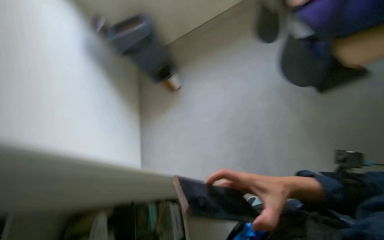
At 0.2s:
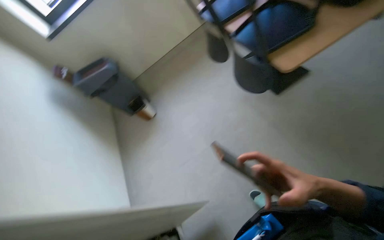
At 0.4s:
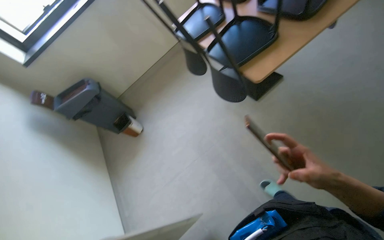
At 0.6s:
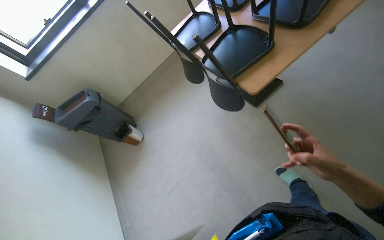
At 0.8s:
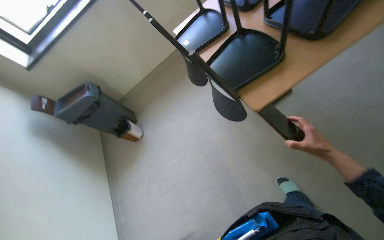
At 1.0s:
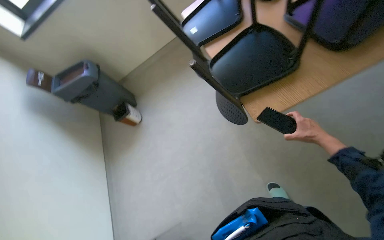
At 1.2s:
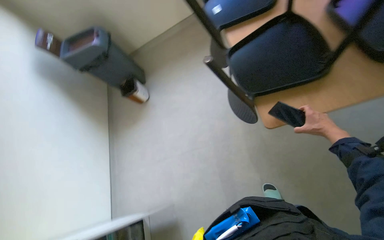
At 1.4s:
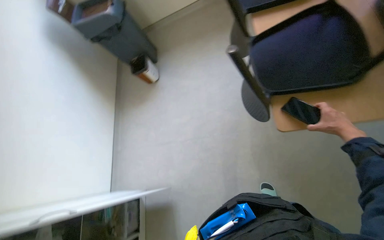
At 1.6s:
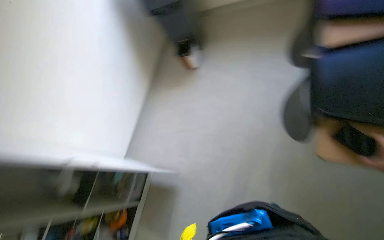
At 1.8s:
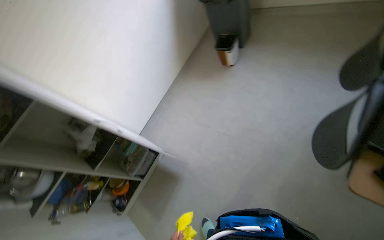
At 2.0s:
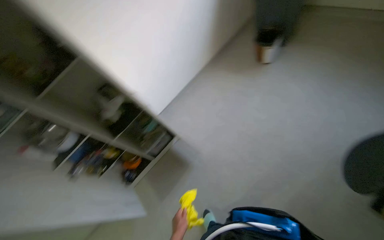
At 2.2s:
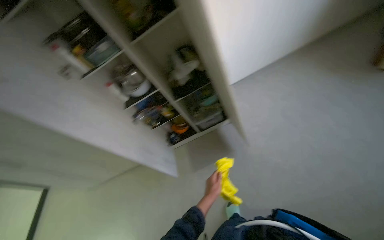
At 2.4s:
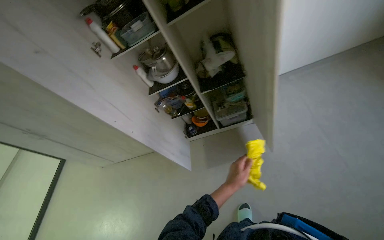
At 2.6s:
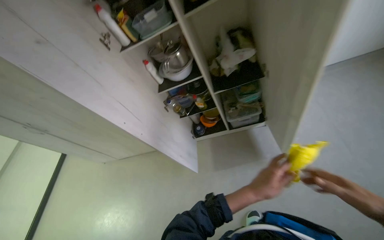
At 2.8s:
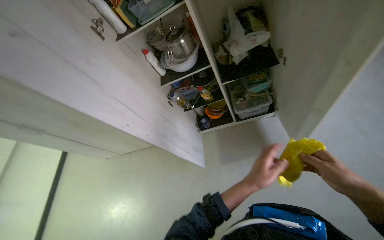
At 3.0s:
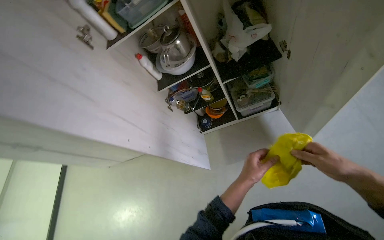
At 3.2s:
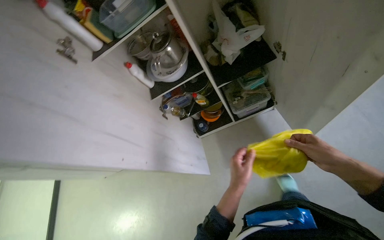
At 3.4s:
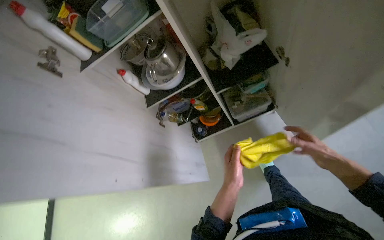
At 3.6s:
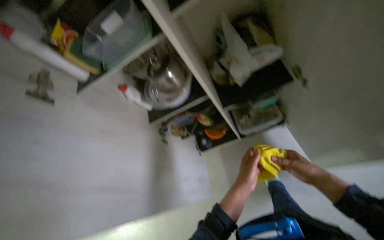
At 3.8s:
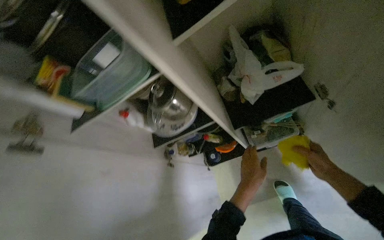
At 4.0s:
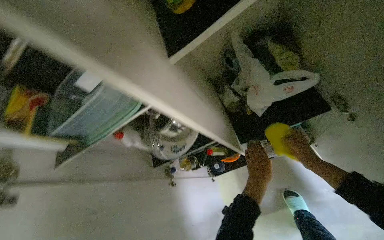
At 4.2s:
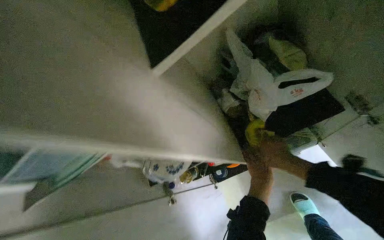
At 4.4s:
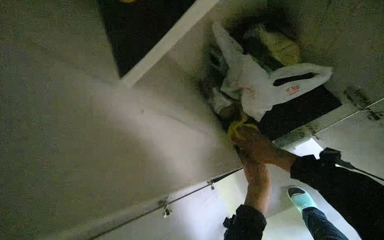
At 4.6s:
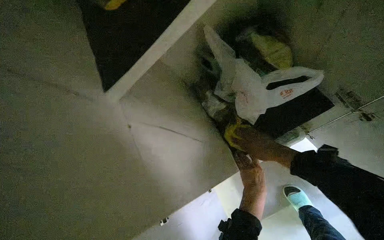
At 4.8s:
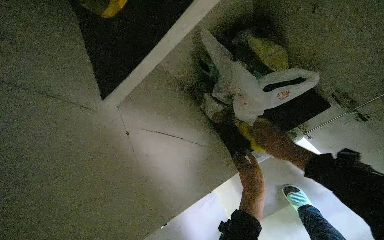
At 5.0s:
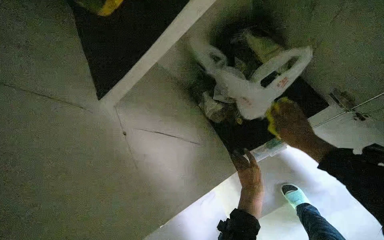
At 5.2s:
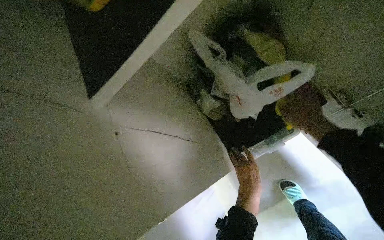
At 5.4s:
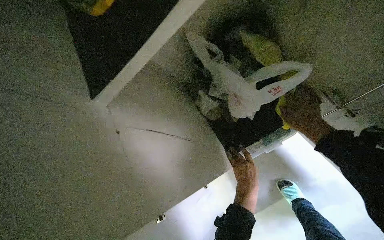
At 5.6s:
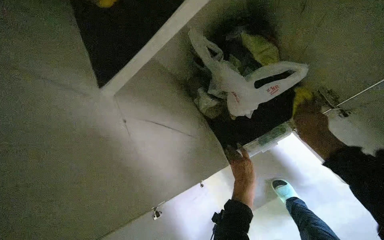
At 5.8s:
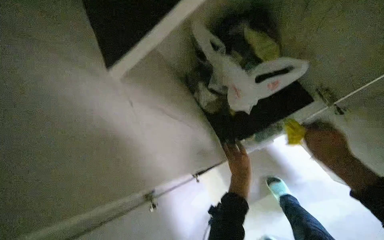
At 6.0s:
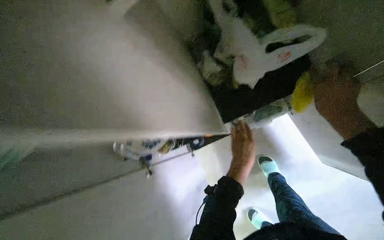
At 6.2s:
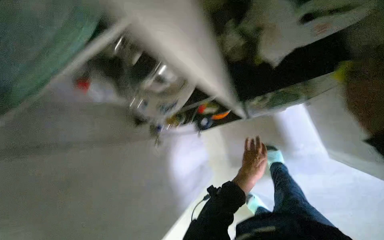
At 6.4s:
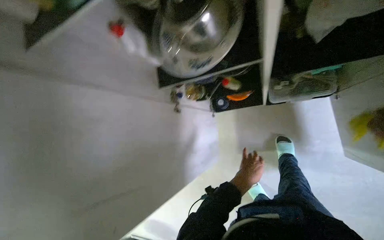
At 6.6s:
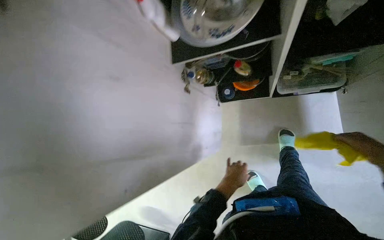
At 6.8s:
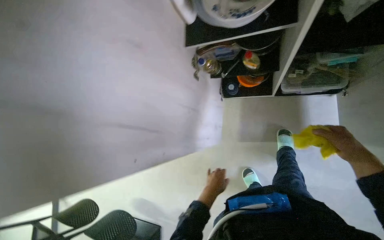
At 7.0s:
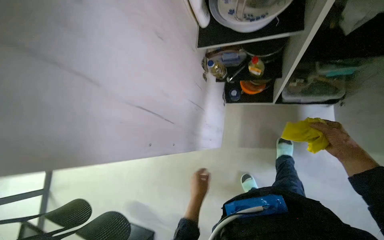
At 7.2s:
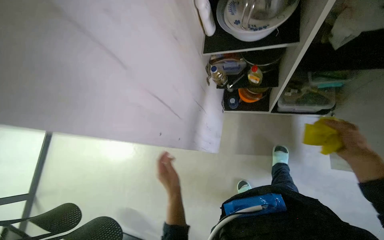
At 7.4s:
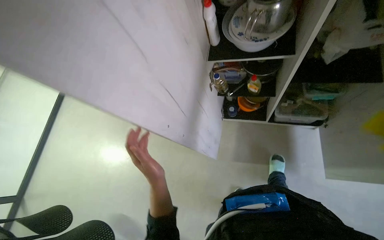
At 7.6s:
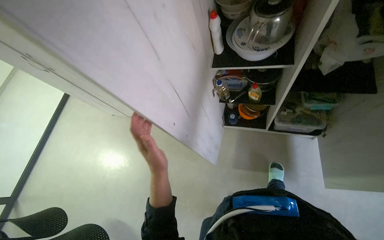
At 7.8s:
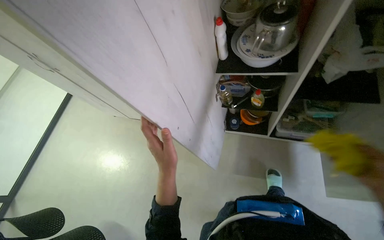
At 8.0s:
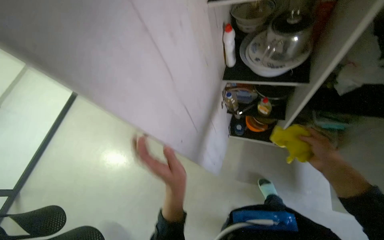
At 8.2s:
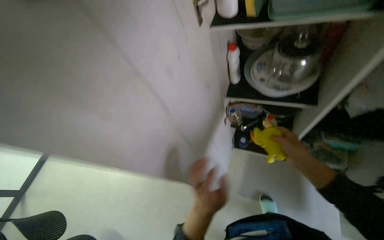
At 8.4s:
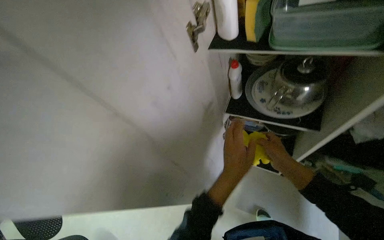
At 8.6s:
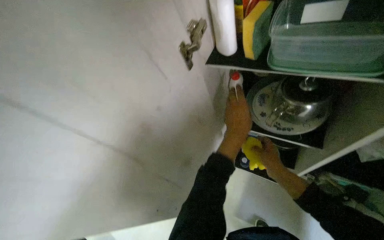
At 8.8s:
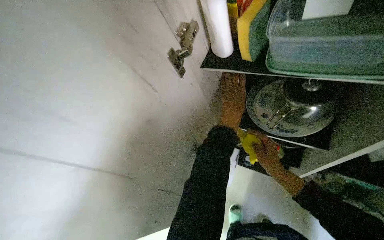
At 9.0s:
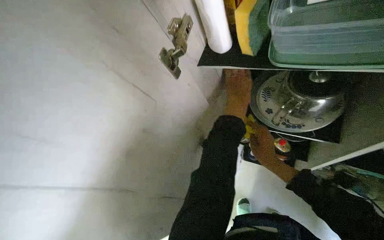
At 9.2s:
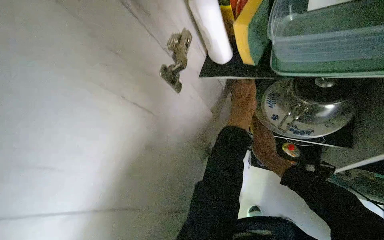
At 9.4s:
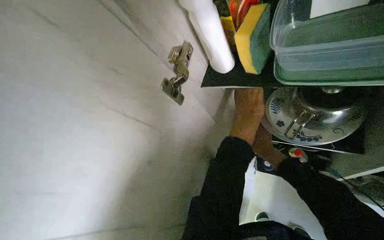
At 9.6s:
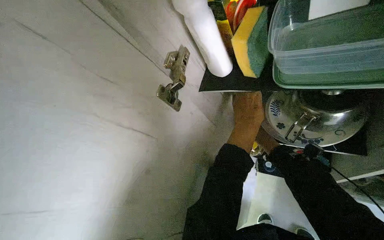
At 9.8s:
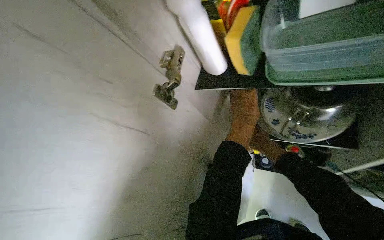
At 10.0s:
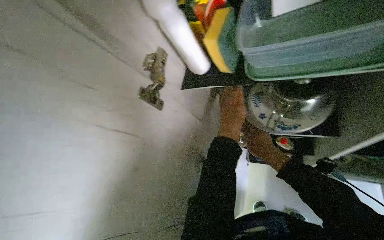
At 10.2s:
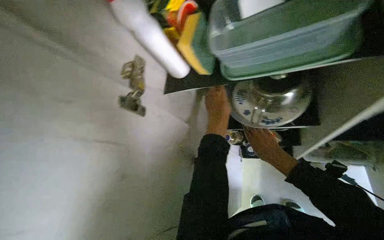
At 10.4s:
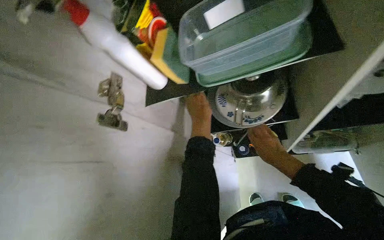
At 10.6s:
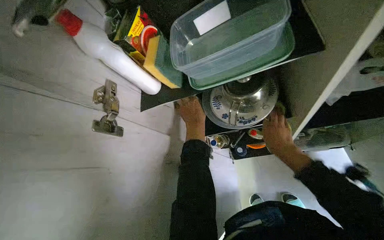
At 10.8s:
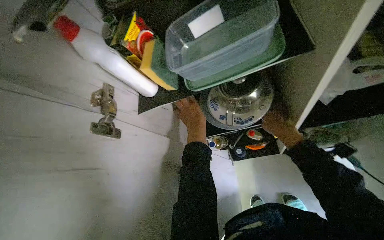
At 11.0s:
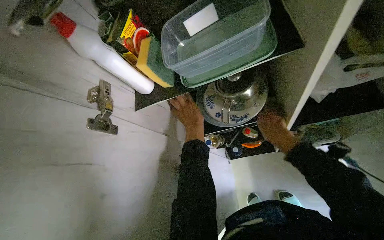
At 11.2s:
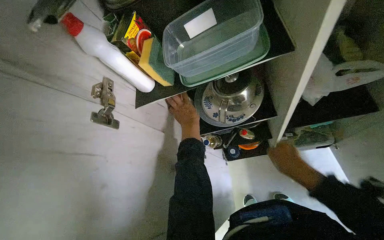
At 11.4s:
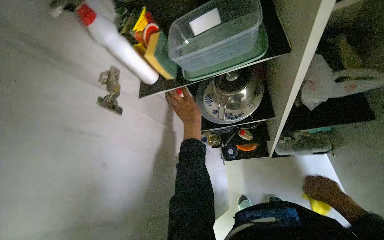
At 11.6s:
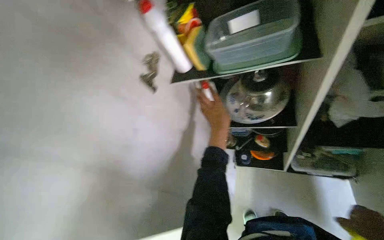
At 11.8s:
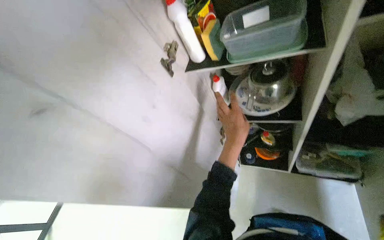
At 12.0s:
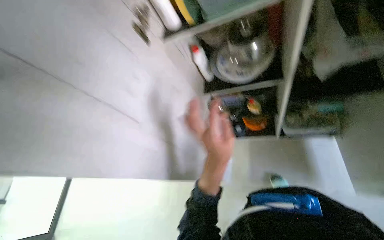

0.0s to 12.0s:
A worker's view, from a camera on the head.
Job: organizing items.
The whole recording: Cleaning and organizing kitchen cabinet. The worker cleans and organizes items, shelves, and the exterior of the kitchen cabinet.
1.6s to 3.0s: The camera is carried about 60 cm. The head turns to the left by roughly 60 degrees. The camera pitches downward, by about 25 degrees.
3.0s to 4.4s: The camera travels some 60 cm.
4.4s to 6.0s: The view tilts about 15 degrees downward. The right hand is displaced to the right, nearer to the camera and up the picture by some 25 cm.
7.6s to 9.0s: The left hand is displaced up the picture and to the right by approximately 50 cm.
9.0s to 10.4s: The right hand moves roughly 30 cm farther from the camera and comes back.
10.4s to 12.0s: The left hand travels down the picture by approximately 30 cm.

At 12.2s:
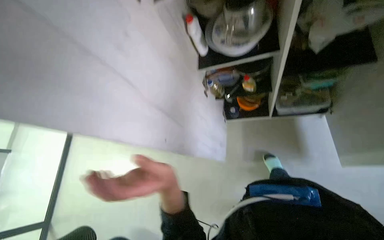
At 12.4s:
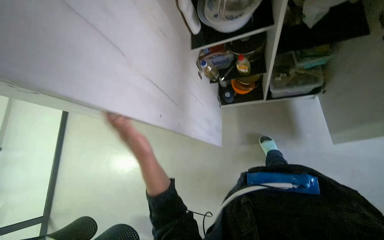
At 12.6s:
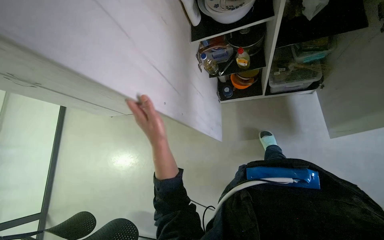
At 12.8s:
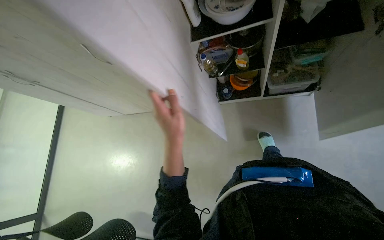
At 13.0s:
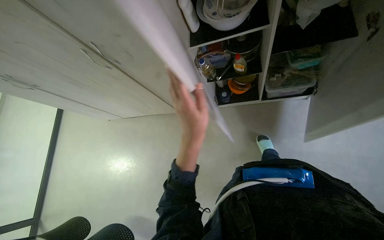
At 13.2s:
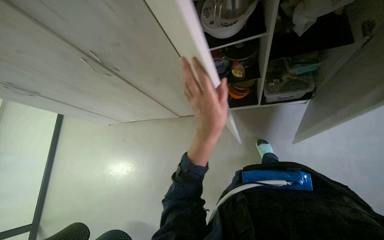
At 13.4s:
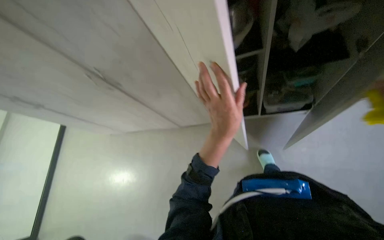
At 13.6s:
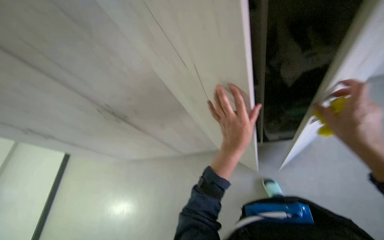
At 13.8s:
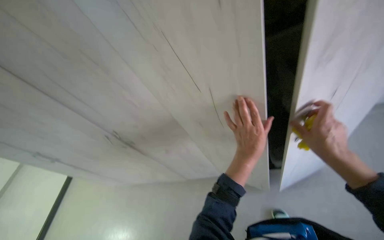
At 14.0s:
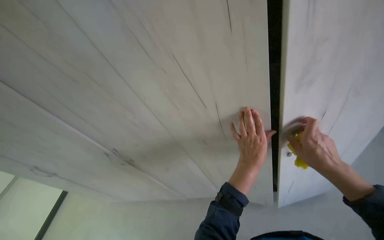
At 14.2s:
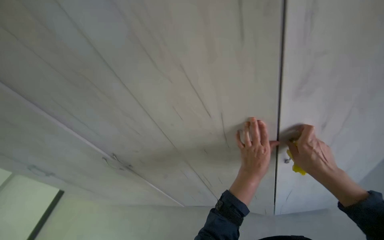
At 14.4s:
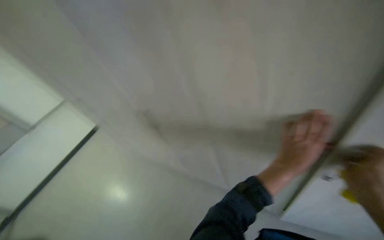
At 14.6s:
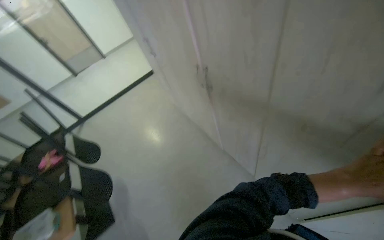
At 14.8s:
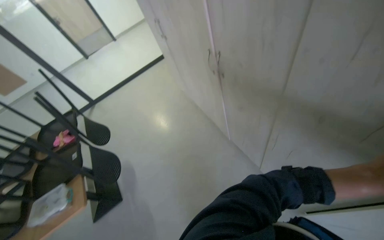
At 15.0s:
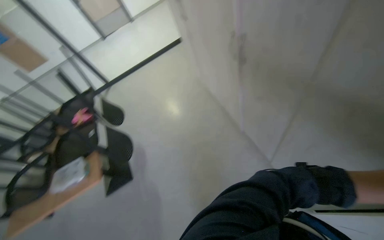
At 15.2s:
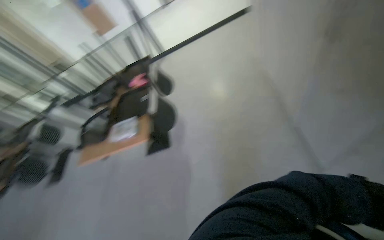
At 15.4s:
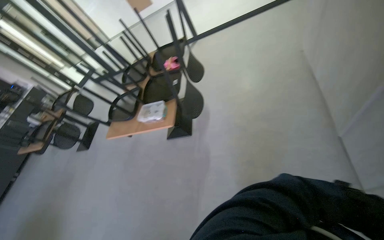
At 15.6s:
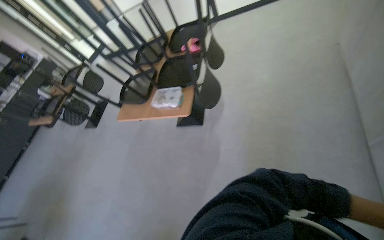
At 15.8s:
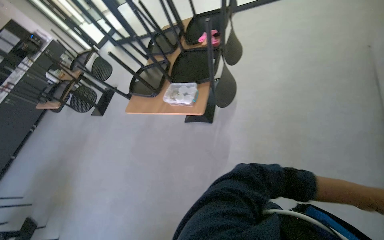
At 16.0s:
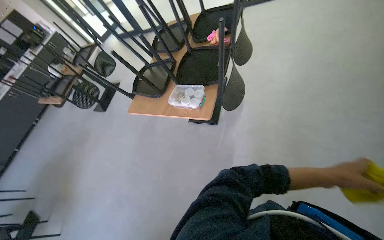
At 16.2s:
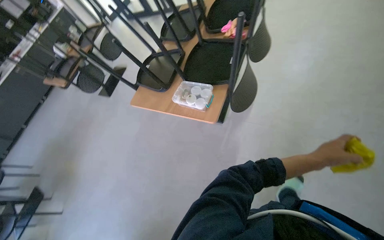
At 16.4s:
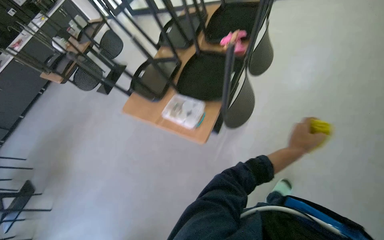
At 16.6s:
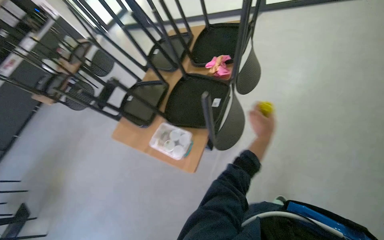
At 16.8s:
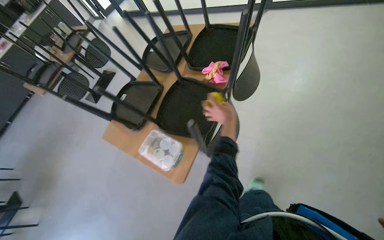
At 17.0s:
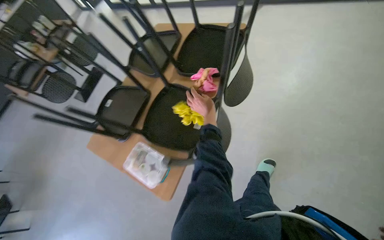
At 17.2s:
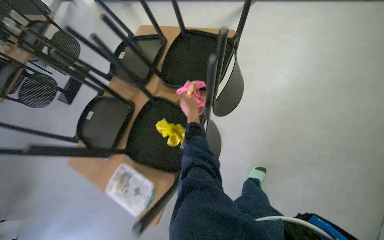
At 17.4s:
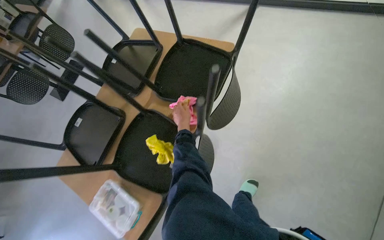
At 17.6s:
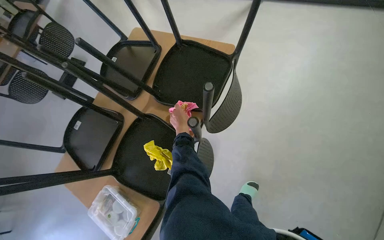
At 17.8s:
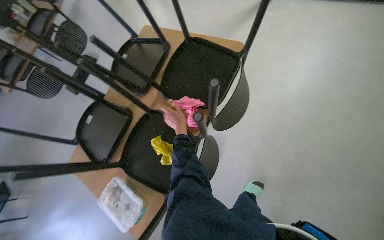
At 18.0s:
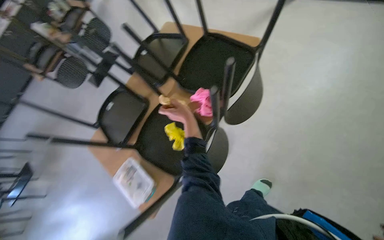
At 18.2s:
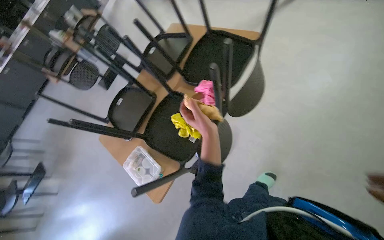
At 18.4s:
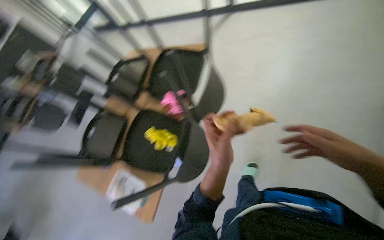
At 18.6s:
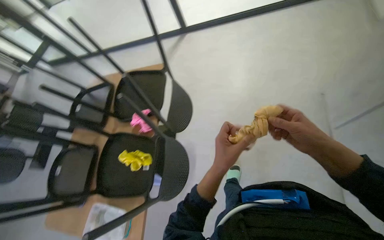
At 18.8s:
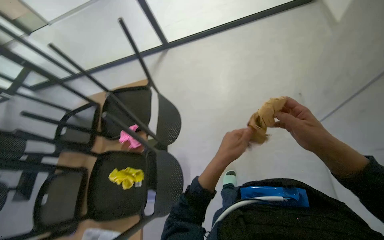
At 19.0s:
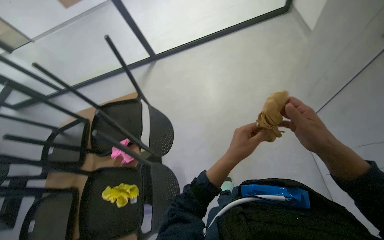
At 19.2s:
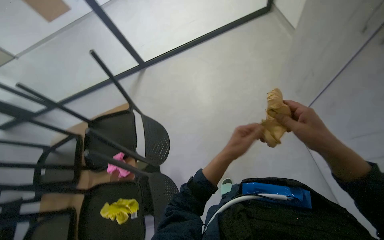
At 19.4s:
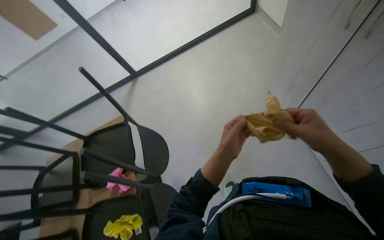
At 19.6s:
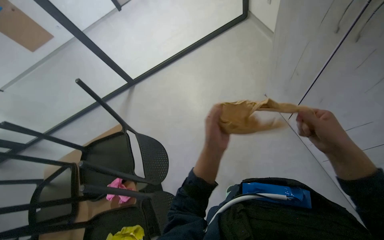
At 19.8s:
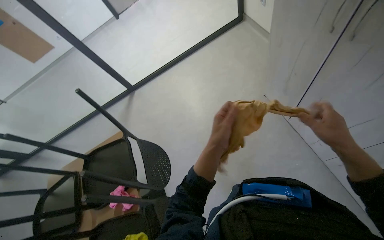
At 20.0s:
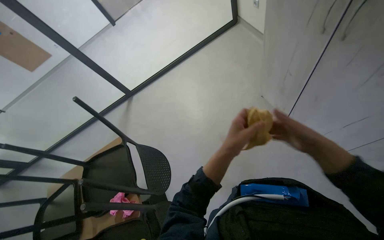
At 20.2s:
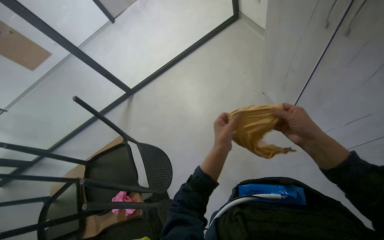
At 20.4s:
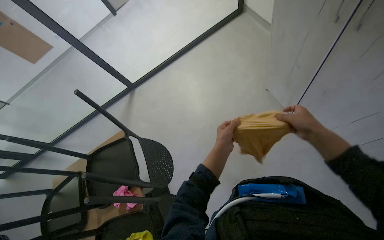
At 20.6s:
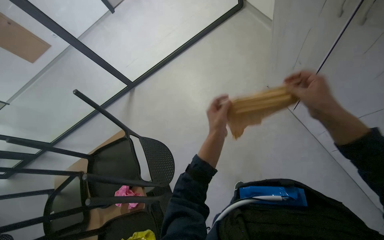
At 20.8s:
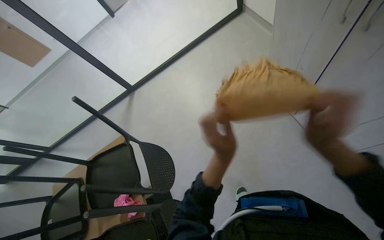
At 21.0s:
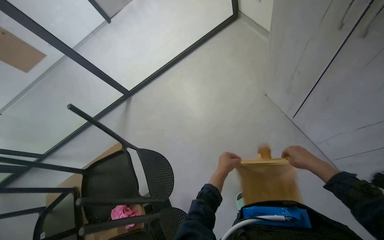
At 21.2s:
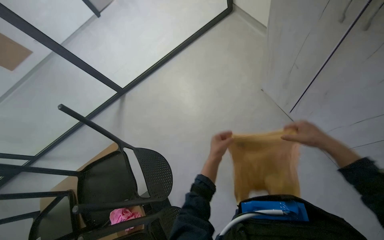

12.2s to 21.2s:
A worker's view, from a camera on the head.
Job: organizing items.
The whole recording: Cleaning and organizing kitchen cabinet. The worker cleans and organizes items, shelves, and the exterior of the kitchen cabinet.
12.2s to 13.8s: The view tilts roughly 20 degrees upward.
15.2s to 16.6s: The head travels roughly 70 cm. The wearer's head swings about 30 degrees to the left. The wearer looks about 20 degrees further downward.
16.6s to 18.2s: The head travels roughly 40 cm.
18.2s to 19.8s: The head turns to the right by approximately 55 degrees. The camera pitches upward, by approximately 25 degrees.
19.8s to 21.2s: The two hands go roughly 20 cm farther from the camera. The right hand reaches some 10 cm up the picture, then returns.
